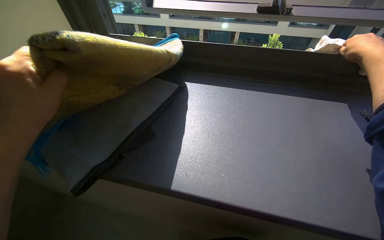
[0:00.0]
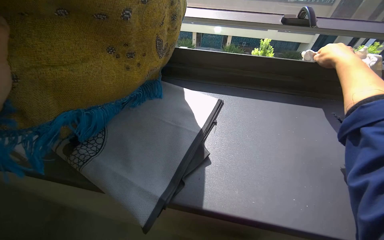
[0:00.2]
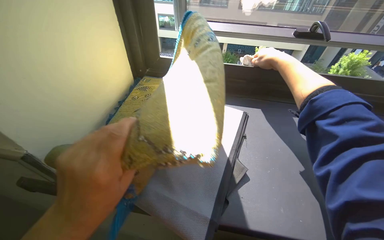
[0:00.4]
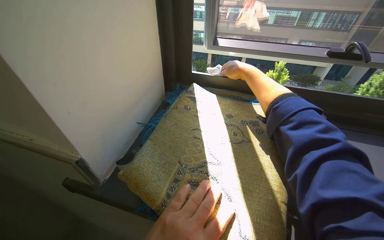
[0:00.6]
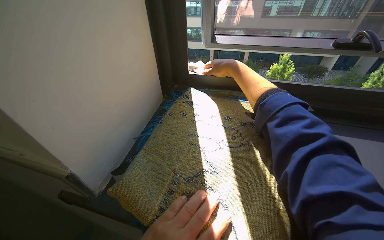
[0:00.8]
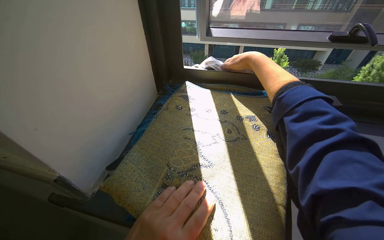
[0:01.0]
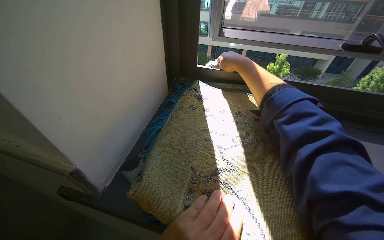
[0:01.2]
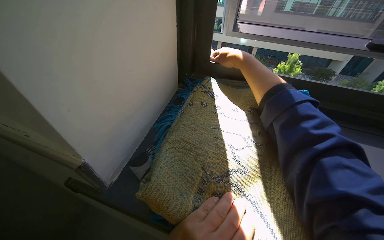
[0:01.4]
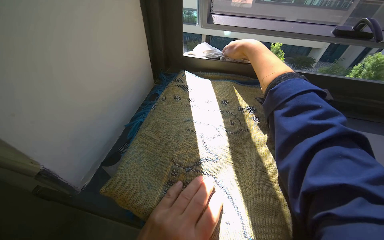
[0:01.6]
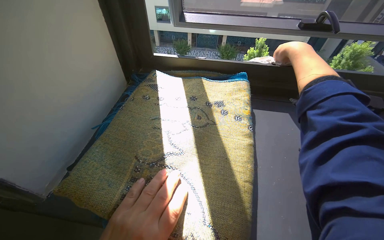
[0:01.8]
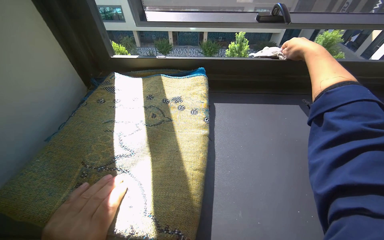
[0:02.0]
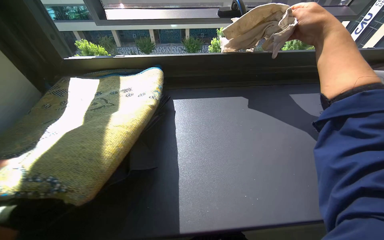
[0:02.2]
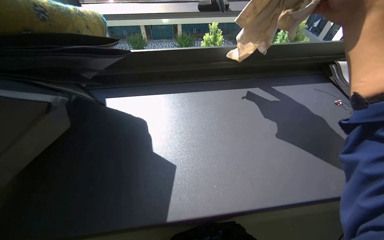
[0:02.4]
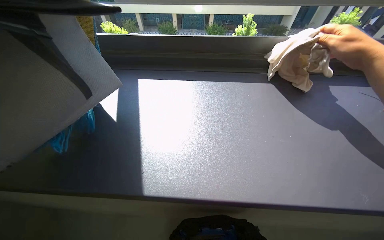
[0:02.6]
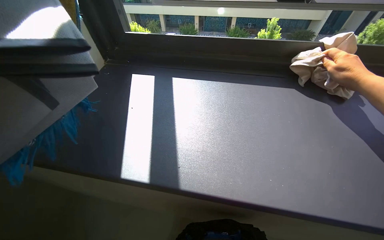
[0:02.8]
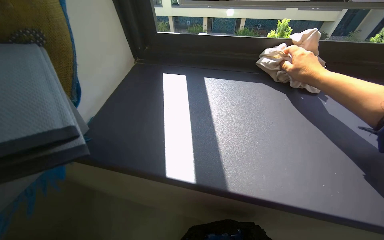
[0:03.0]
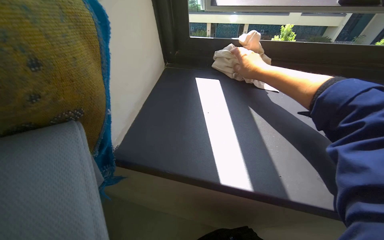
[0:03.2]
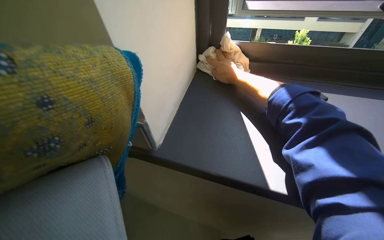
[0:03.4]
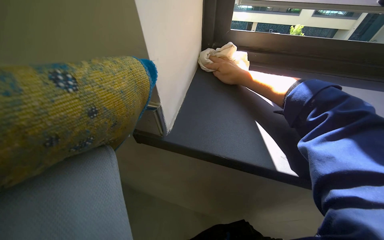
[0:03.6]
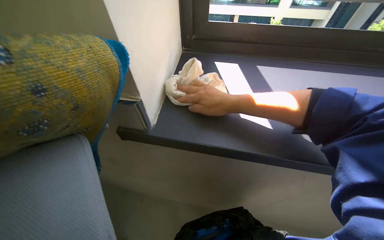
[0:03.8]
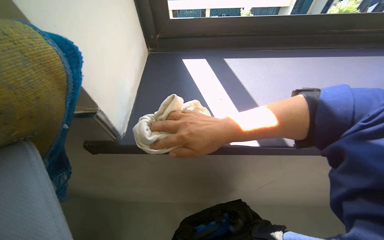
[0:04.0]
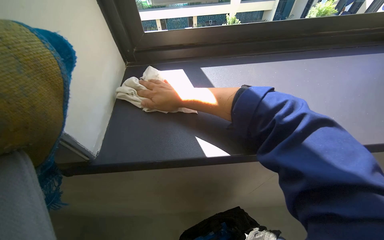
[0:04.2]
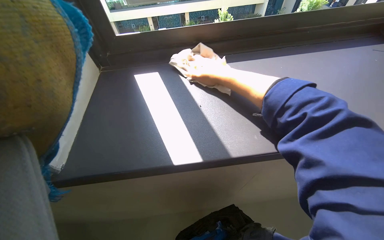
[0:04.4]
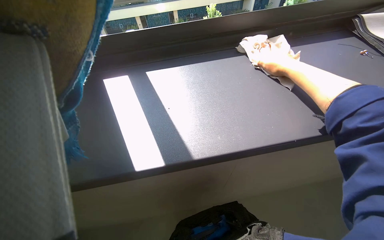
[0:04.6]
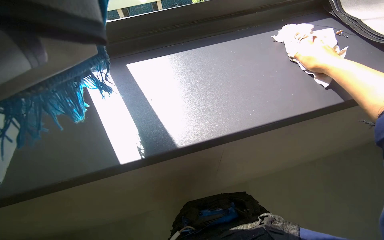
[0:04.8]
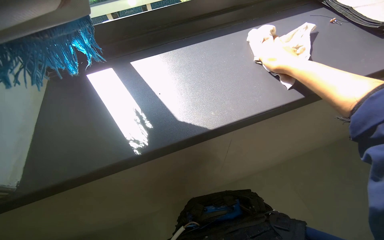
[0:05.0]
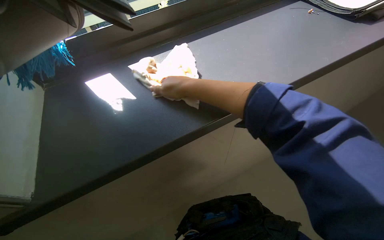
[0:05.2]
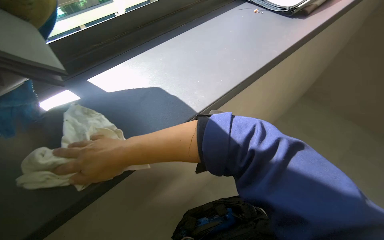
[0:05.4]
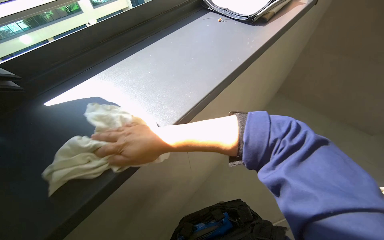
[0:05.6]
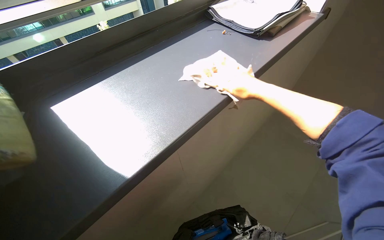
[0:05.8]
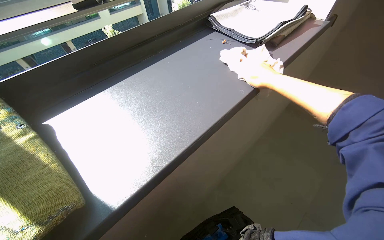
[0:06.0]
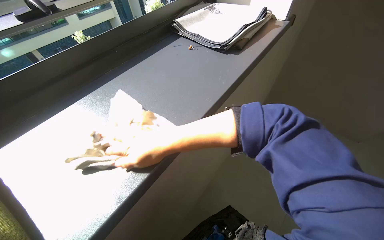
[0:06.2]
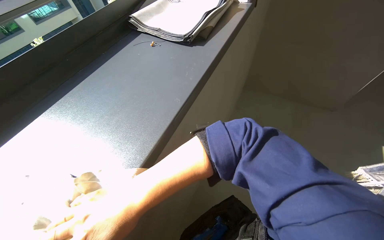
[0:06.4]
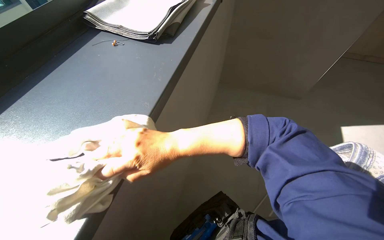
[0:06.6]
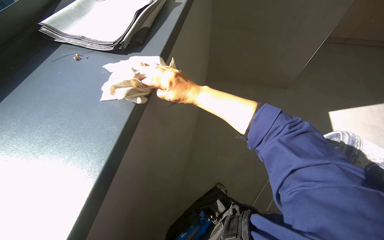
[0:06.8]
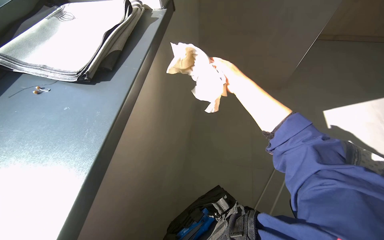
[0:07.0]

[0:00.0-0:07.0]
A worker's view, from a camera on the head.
Job: wiping surfaces.
The whole recording: Wiping window ledge and organizing items. The worker wipes the window ledge with a cloth after moving items.
0:00.0 to 0:01.4: The right hand moves left and right over some 30 cm, changing direction 2 times.
0:02.8 to 0:04.2: The right hand goes roughly 70 cm to the left.
0:04.2 to 0:05.6: The head turns to the right by roughly 20 degrees. The right hand swings left and right, some 50 cm each way, with 2 reversals.

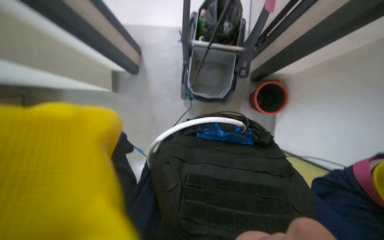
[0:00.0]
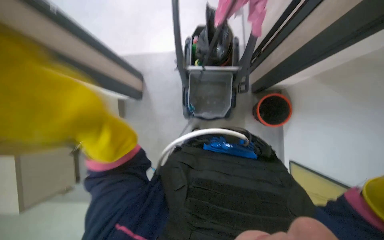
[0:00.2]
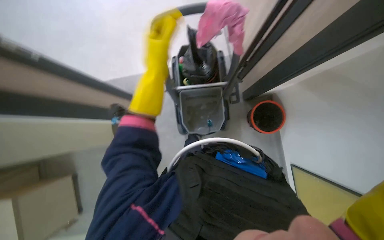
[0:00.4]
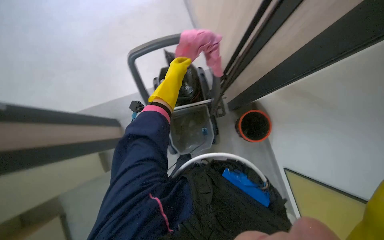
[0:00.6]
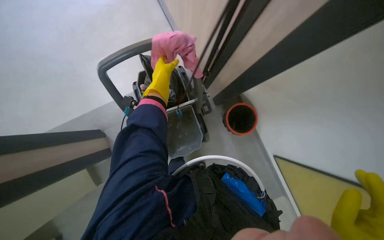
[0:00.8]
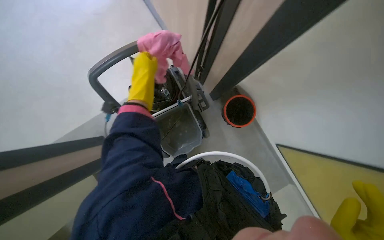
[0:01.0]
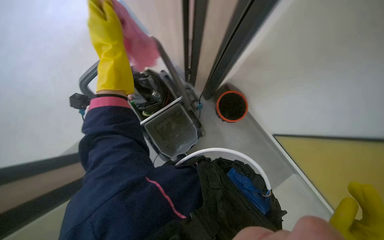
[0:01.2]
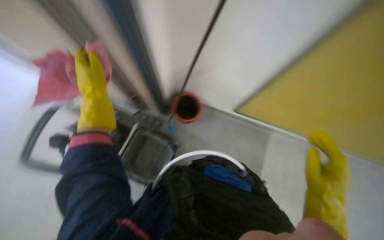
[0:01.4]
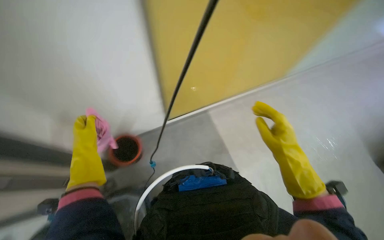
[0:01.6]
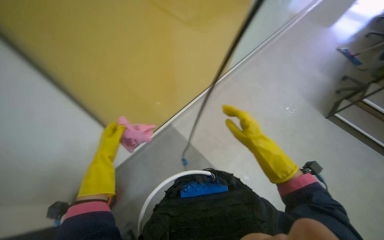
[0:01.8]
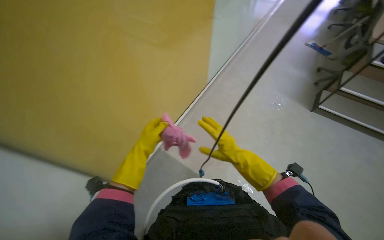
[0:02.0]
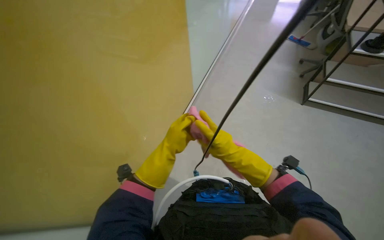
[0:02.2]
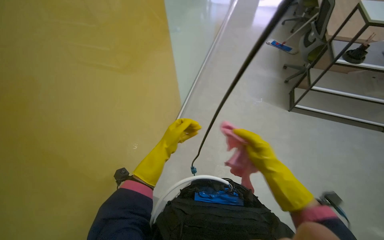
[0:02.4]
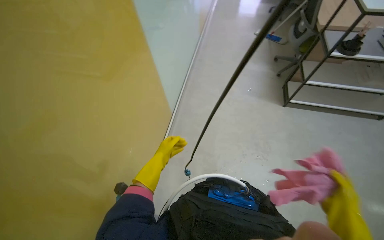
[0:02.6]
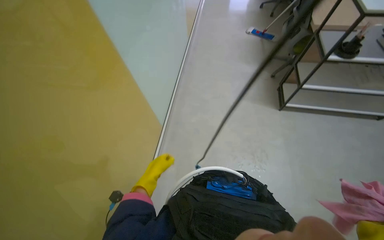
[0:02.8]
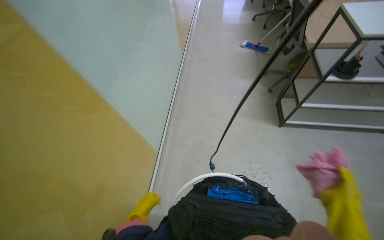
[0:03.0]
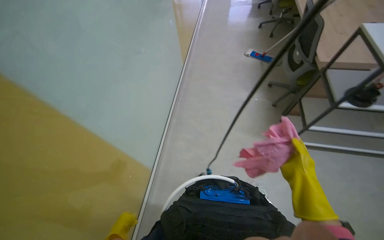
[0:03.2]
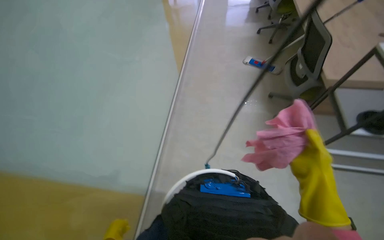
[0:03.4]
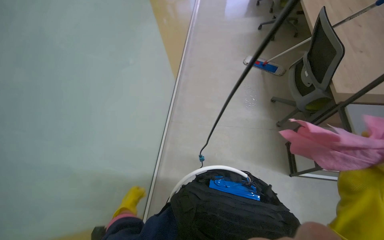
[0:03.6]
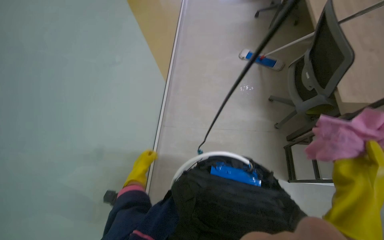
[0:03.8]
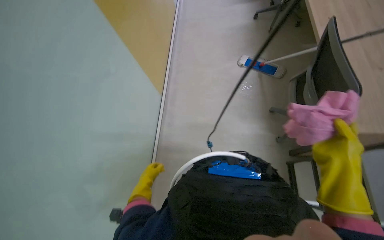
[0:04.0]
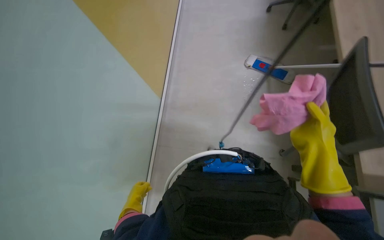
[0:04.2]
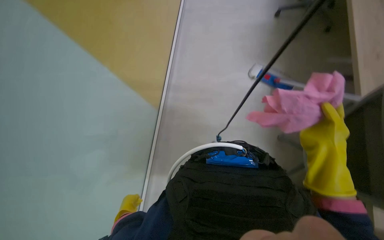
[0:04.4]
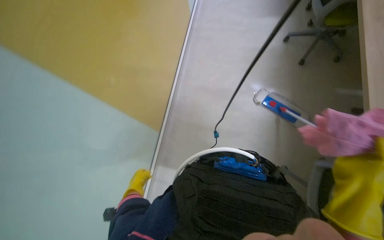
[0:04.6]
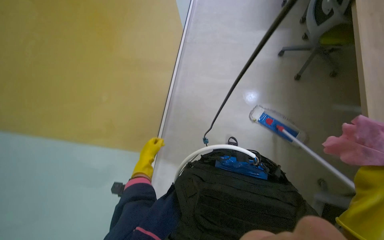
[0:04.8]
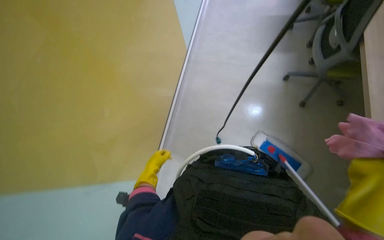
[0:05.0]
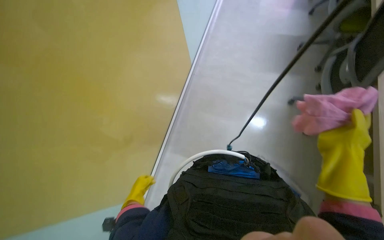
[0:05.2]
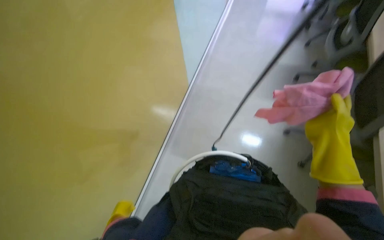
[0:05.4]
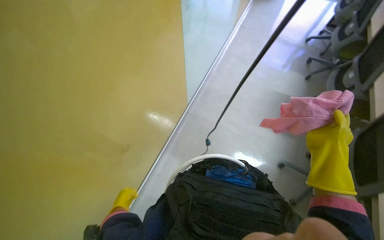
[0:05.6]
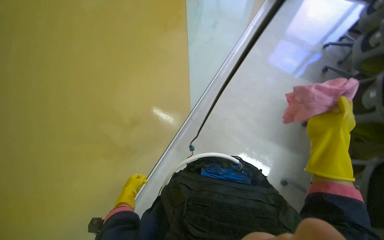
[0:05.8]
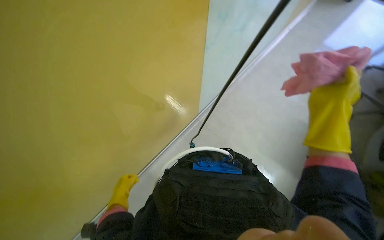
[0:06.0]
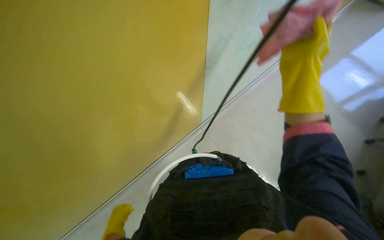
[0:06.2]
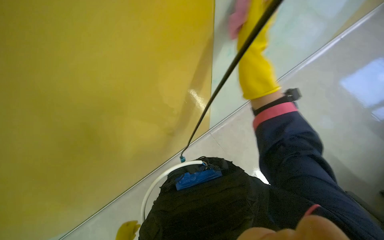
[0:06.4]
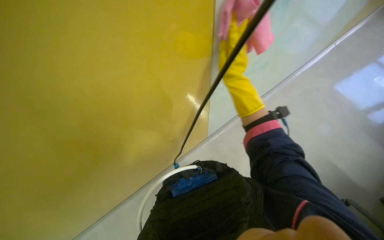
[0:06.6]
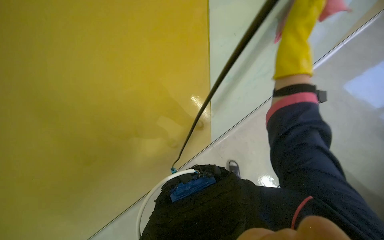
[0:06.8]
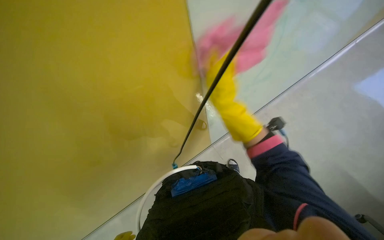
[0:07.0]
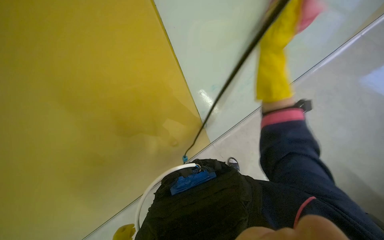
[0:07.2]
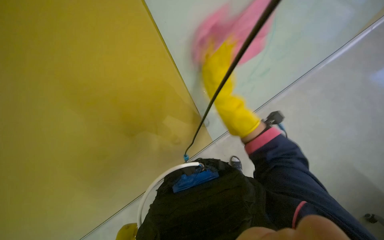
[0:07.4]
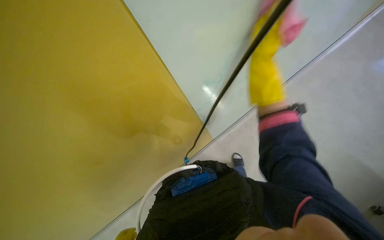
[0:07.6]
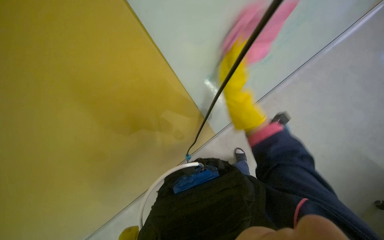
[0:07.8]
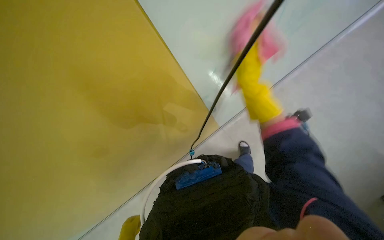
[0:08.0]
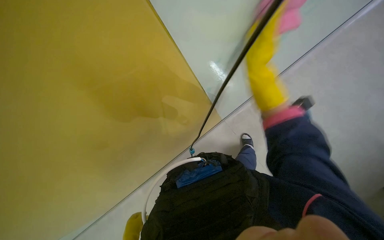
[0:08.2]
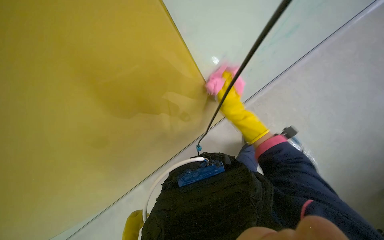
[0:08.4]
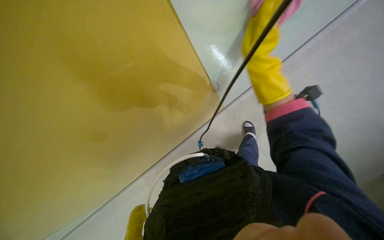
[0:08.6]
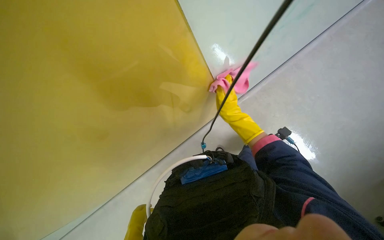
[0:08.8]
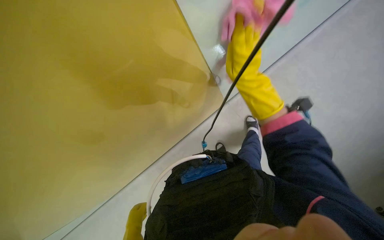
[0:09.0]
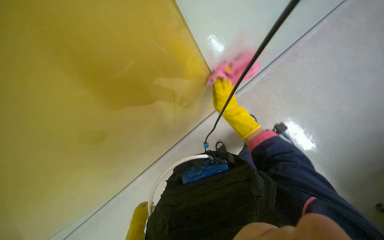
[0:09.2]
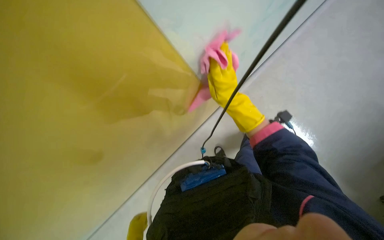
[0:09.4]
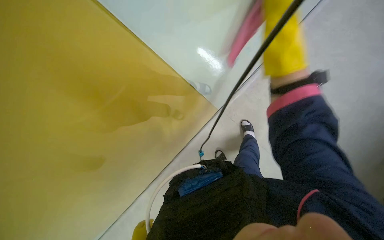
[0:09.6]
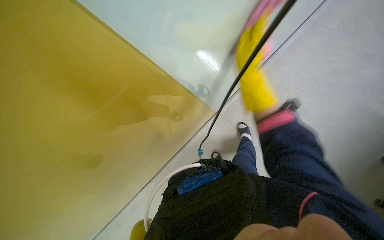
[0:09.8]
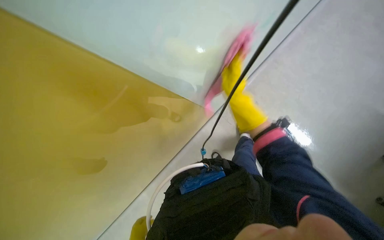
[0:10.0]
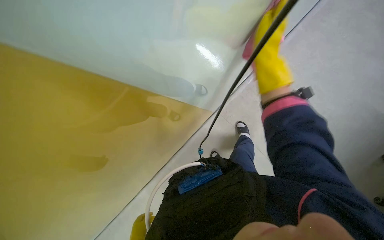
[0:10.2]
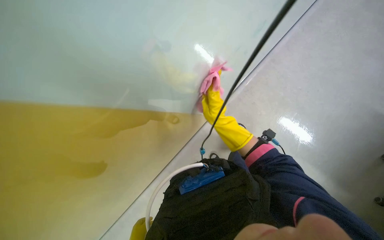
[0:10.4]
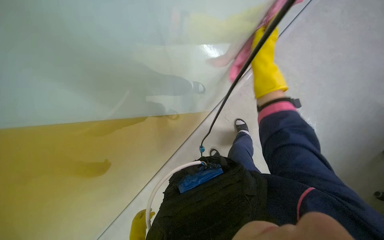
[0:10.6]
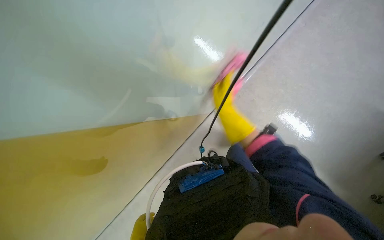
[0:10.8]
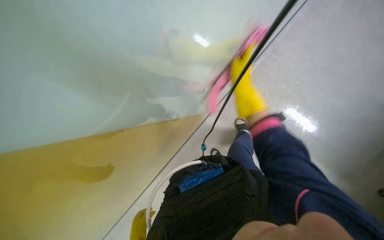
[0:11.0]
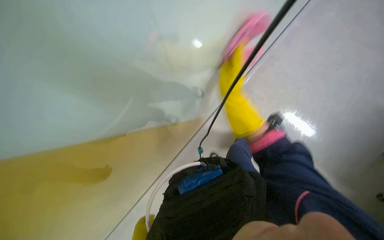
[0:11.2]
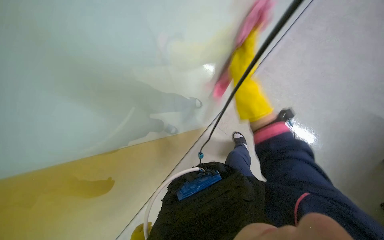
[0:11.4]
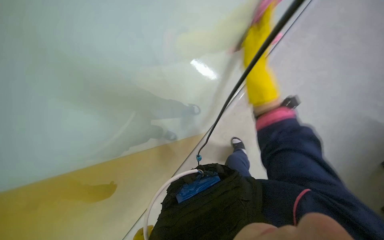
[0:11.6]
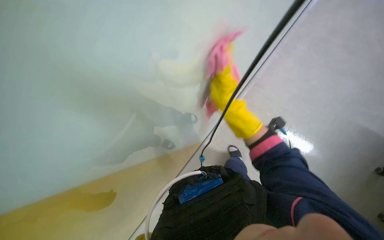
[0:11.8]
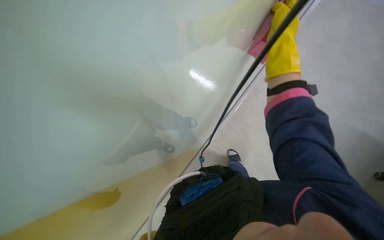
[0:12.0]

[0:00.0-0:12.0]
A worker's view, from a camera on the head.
Job: wiping surfaces.
The whole recording: Wiping glass partition. The worker wipes a glass partition with a pink cloth.
0:00.0 to 0:01.6: The head turns to the right by roughly 60 degrees. The view tilts about 25 degrees upward.
0:01.6 to 0:03.0: The camera is carried some 40 cm. The wearer looks about 30 degrees further to the right.
0:04.4 to 0:06.0: The view tips upward by some 25 degrees. Everything in view rotates about 30 degrees clockwise.
0:06.0 to 0:07.6: The head turns to the right by some 25 degrees.
0:07.6 to 0:09.0: The right hand travels farther from the camera and to the left by approximately 20 cm.
0:09.0 to 0:10.4: The right hand swings nearer and farther, roughly 30 cm each way, with 4 reversals.
0:10.4 to 0:12.0: The view tilts roughly 10 degrees upward. The right hand moves nearer to the camera, about 35 cm.
